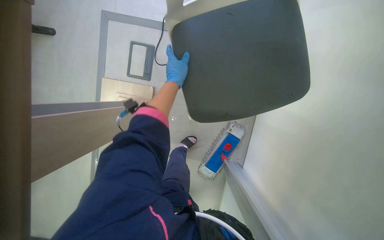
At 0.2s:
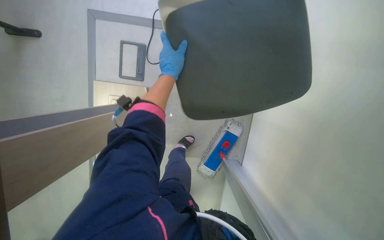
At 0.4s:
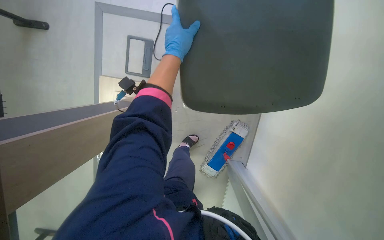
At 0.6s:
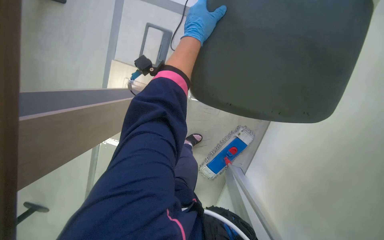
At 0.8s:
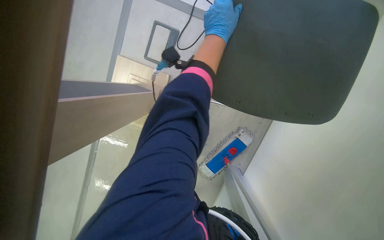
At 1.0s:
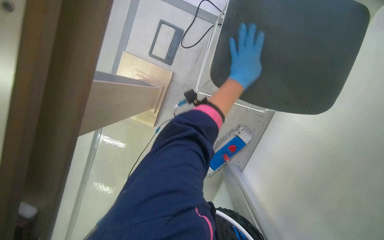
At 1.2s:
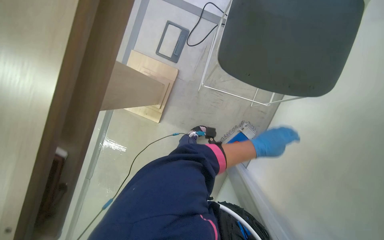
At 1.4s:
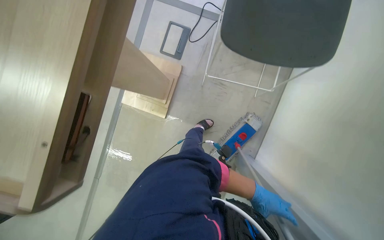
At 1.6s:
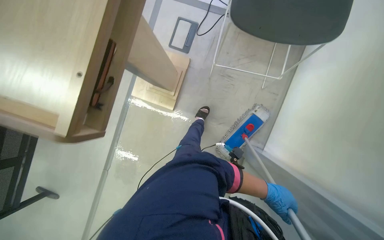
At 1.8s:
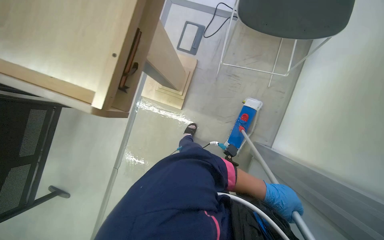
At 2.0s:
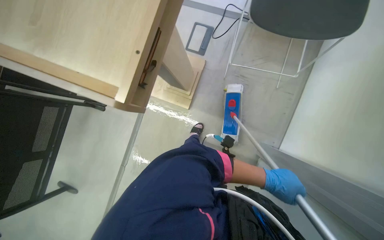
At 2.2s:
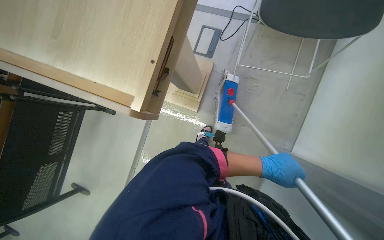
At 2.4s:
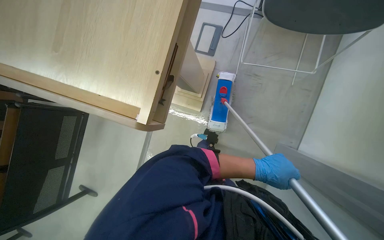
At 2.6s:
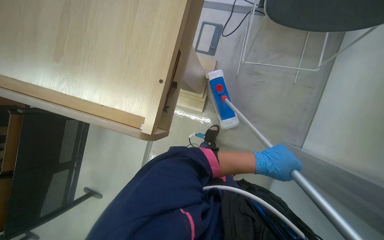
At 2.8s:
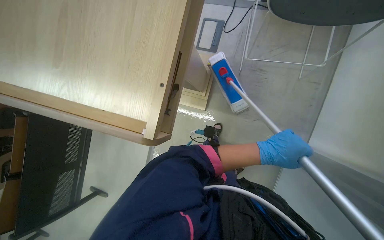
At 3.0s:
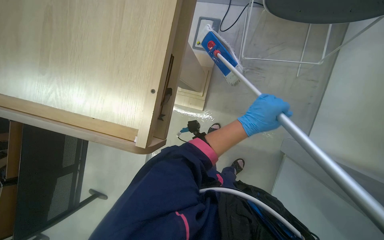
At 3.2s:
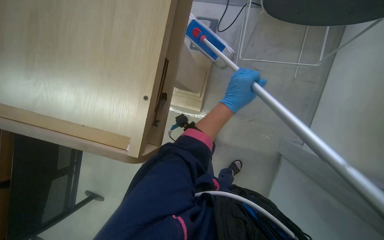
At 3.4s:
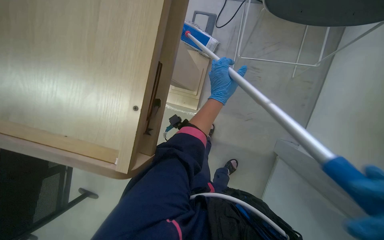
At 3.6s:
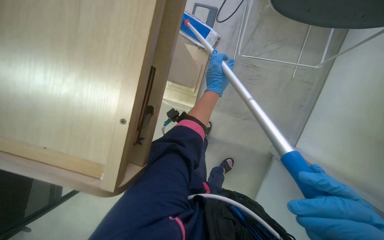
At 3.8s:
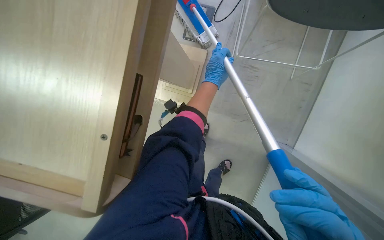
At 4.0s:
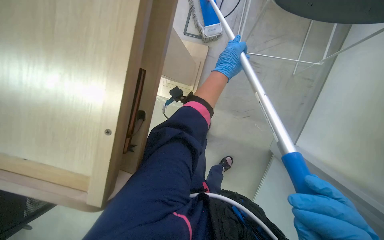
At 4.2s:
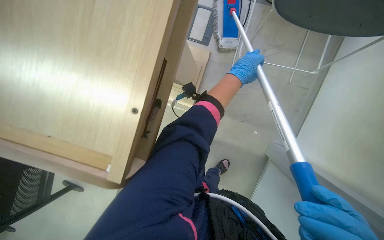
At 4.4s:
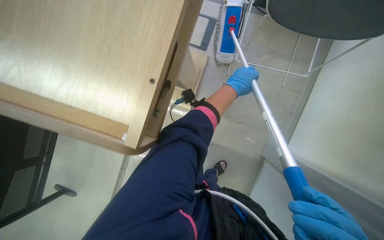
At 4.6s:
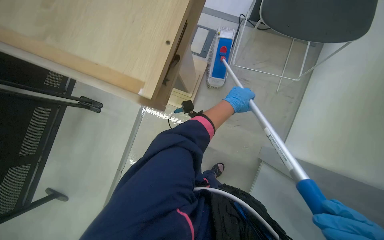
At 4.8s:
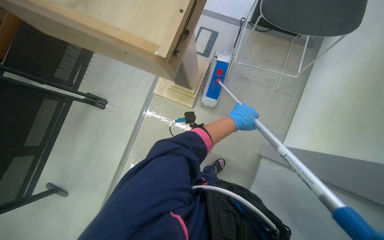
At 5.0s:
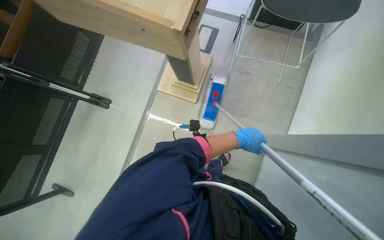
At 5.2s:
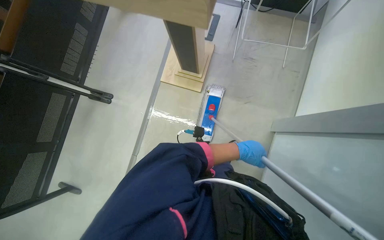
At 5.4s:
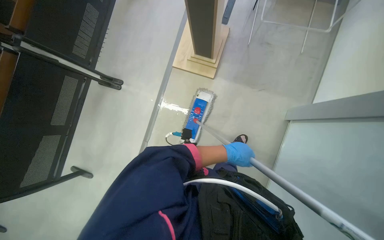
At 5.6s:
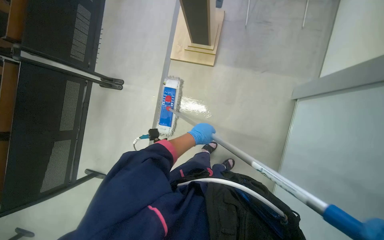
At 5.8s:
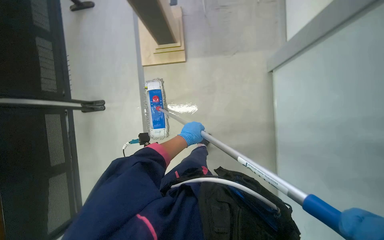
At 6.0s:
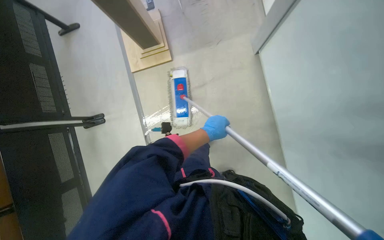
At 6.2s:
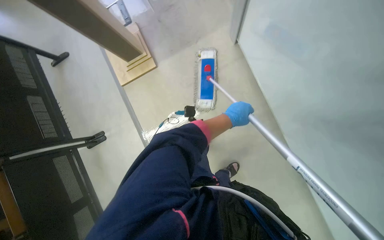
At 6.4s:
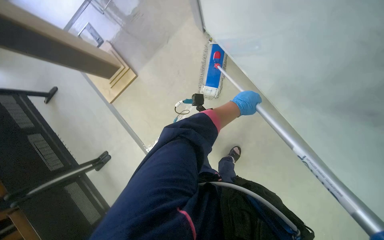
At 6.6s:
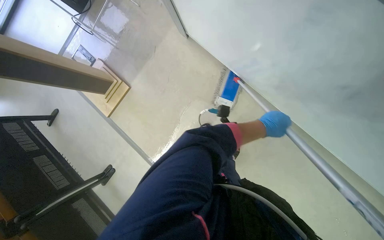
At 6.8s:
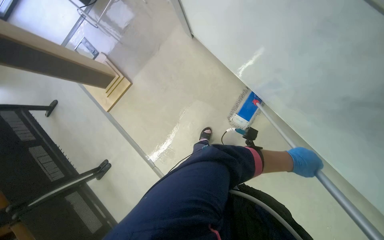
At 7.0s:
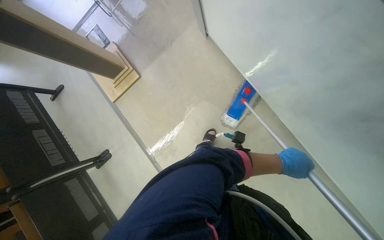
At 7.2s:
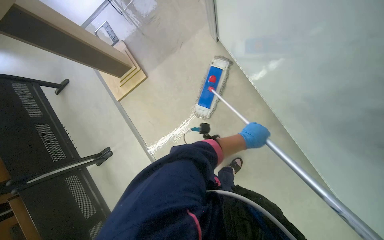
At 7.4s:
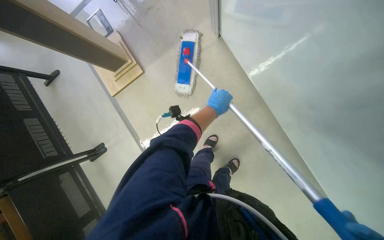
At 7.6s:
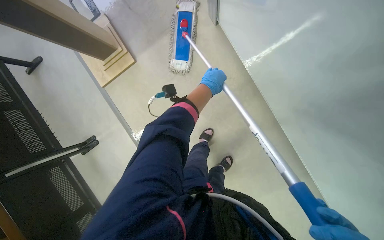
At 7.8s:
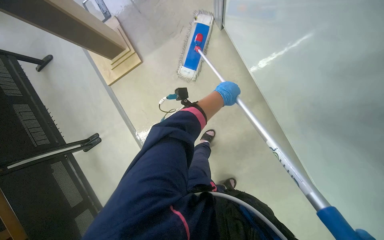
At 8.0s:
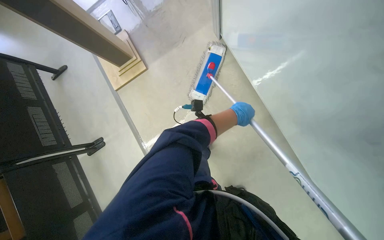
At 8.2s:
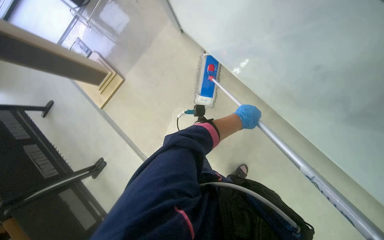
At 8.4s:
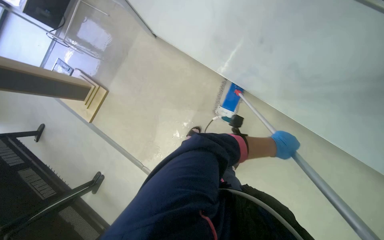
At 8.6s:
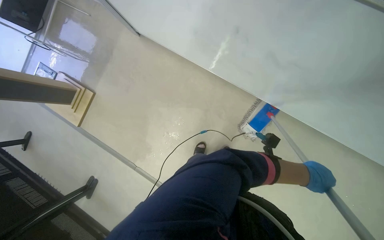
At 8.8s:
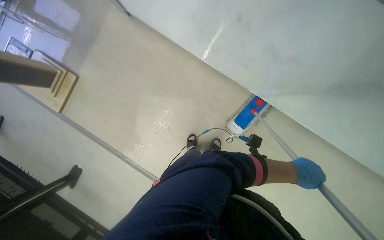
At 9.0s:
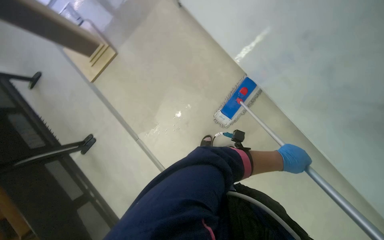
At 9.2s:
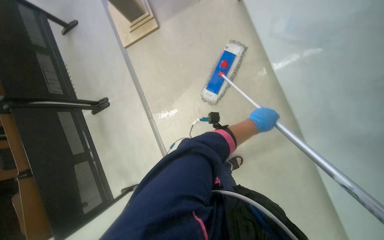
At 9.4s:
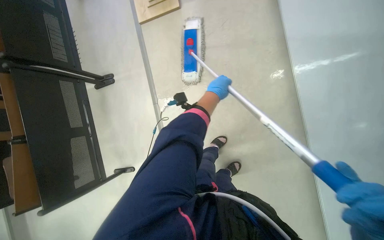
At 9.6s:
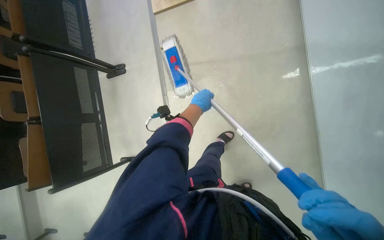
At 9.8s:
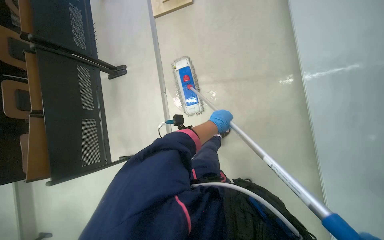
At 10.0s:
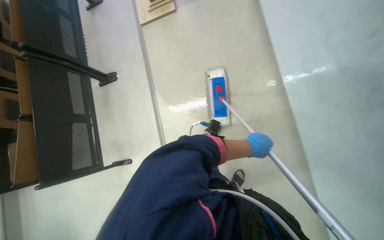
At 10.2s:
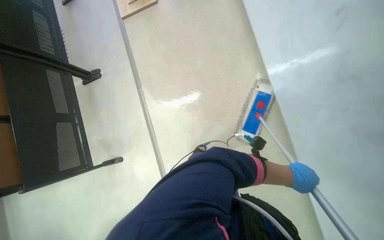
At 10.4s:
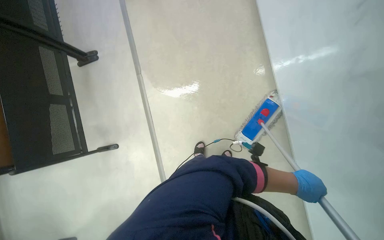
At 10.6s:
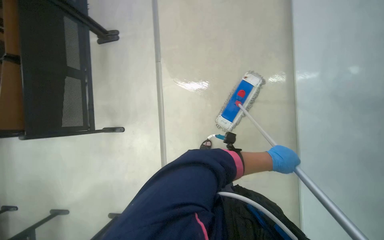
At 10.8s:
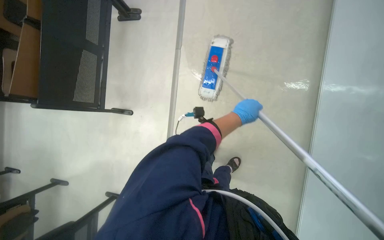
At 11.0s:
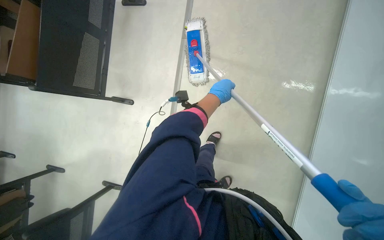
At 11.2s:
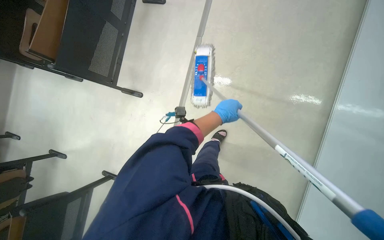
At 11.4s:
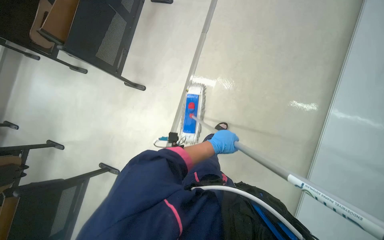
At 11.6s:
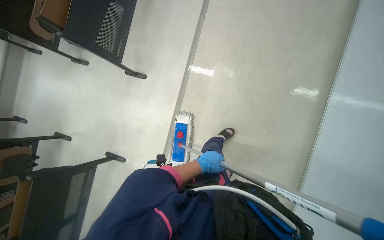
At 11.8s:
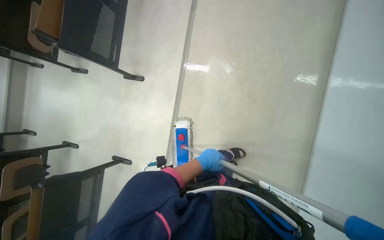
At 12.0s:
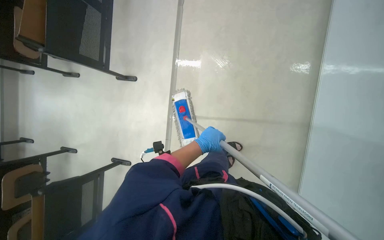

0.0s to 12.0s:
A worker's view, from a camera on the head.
Job: mopping floor.
The whole recording: Mopping auditorium floor. The worker mops the floor of the auditorium with a long-handled mop.
0.0s to 1.6s: The head travels roughly 40 cm.
1.6s to 3.0s: The left hand goes roughly 35 cm to the left and up the picture.
3.0s to 4.4s: The left hand moves up the picture and farther from the camera, about 20 cm.
4.4s to 6.0s: The head travels about 70 cm. The scene rotates counterclockwise by about 35 degrees.
7.6s to 9.0s: The left hand shifts about 70 cm to the right, down the picture and nearer to the camera.
9.0s to 10.4s: The scene rotates clockwise by about 30 degrees.

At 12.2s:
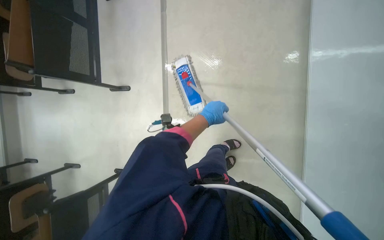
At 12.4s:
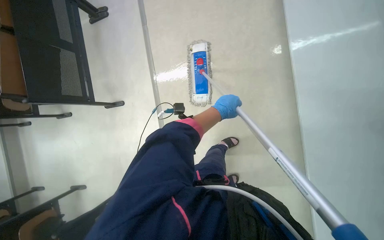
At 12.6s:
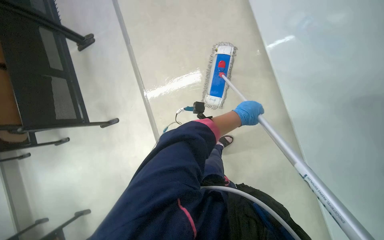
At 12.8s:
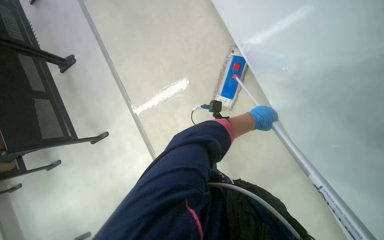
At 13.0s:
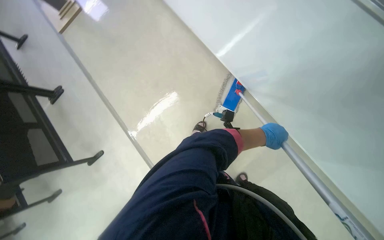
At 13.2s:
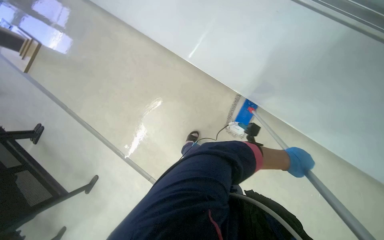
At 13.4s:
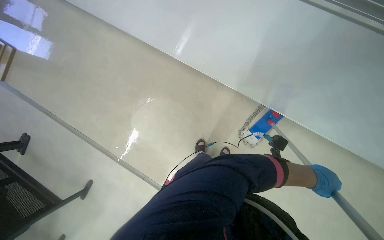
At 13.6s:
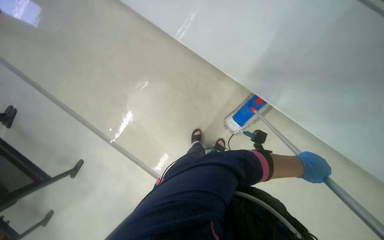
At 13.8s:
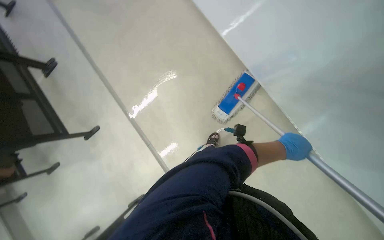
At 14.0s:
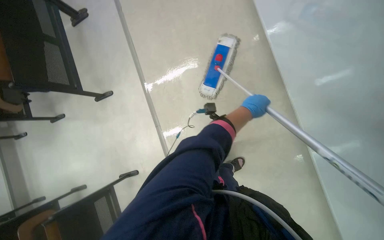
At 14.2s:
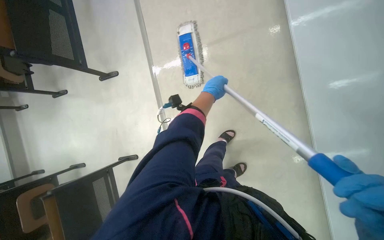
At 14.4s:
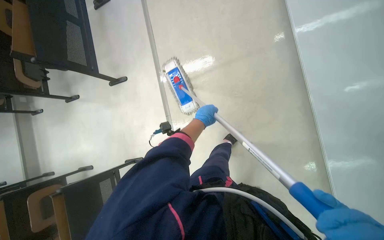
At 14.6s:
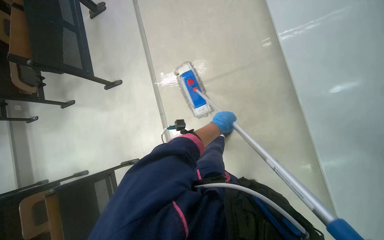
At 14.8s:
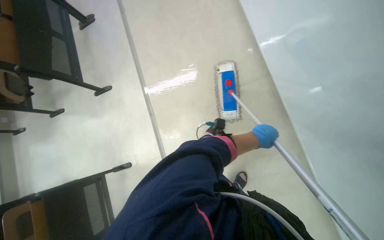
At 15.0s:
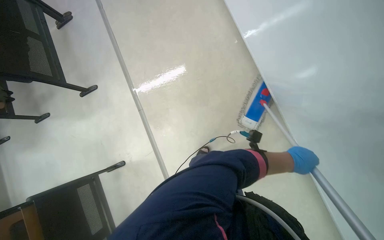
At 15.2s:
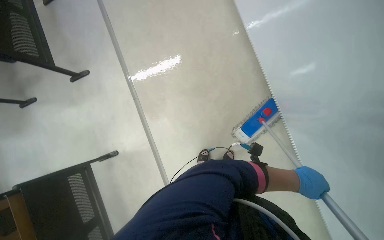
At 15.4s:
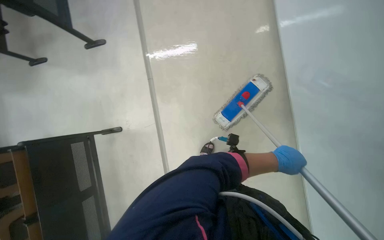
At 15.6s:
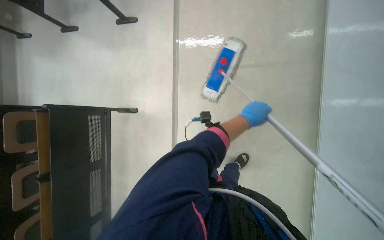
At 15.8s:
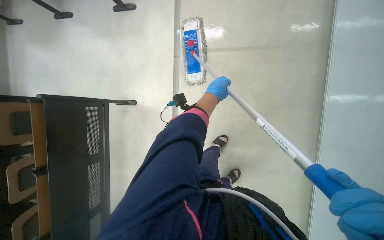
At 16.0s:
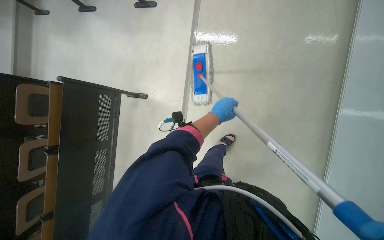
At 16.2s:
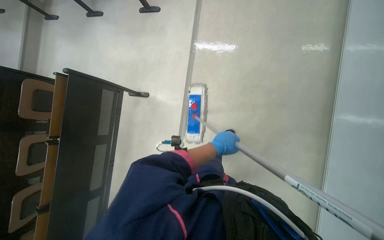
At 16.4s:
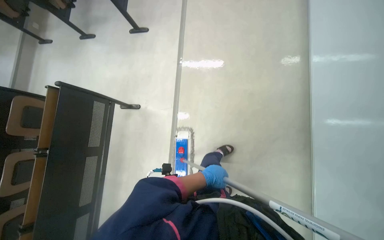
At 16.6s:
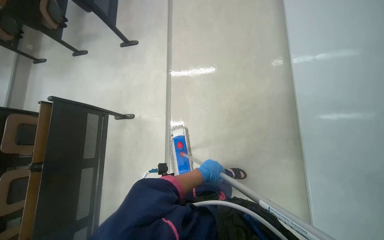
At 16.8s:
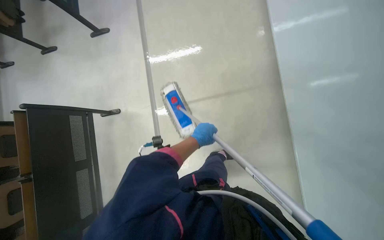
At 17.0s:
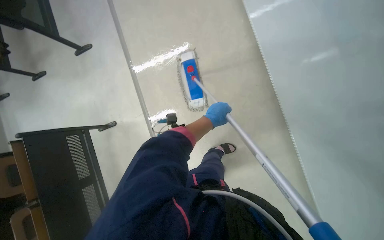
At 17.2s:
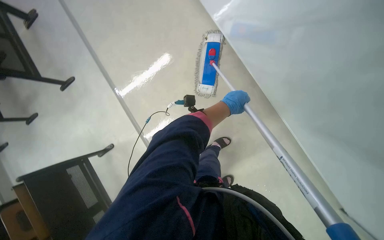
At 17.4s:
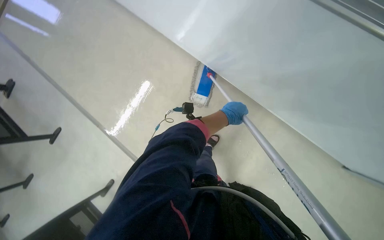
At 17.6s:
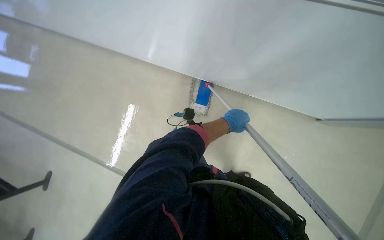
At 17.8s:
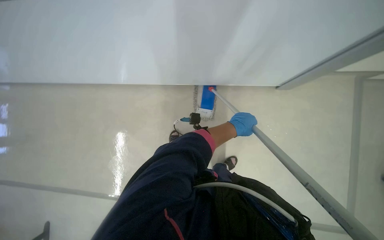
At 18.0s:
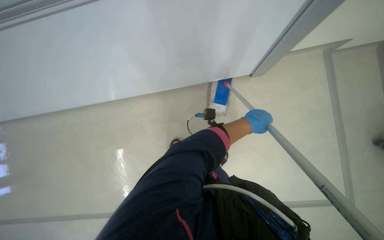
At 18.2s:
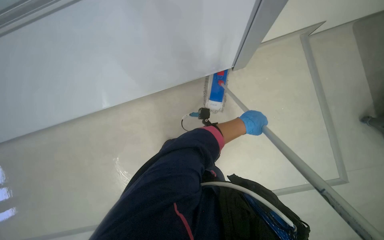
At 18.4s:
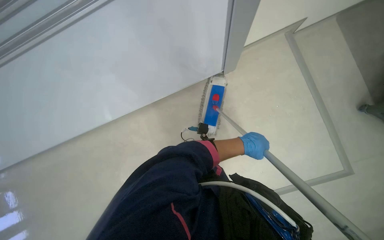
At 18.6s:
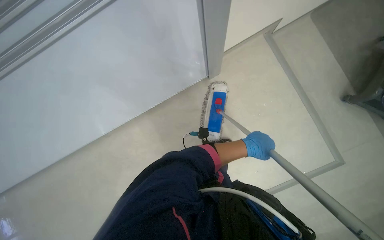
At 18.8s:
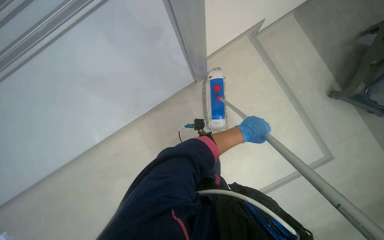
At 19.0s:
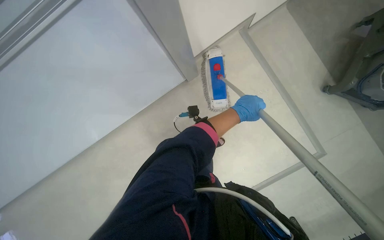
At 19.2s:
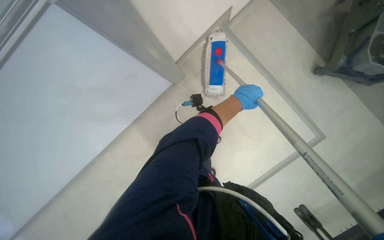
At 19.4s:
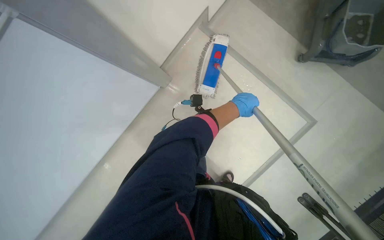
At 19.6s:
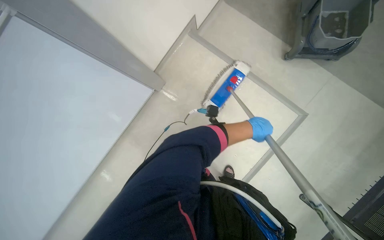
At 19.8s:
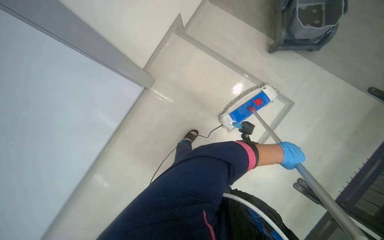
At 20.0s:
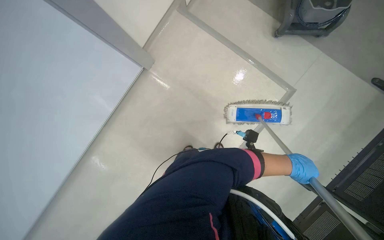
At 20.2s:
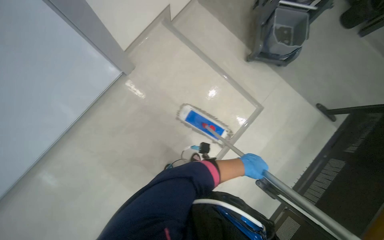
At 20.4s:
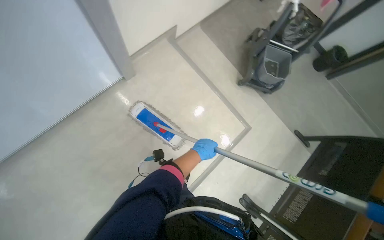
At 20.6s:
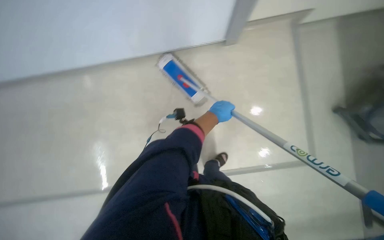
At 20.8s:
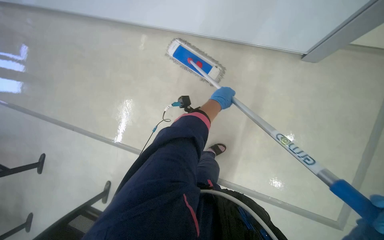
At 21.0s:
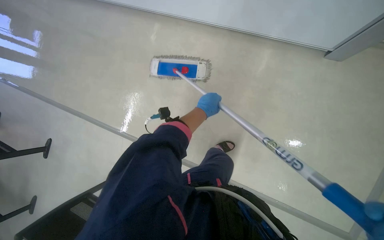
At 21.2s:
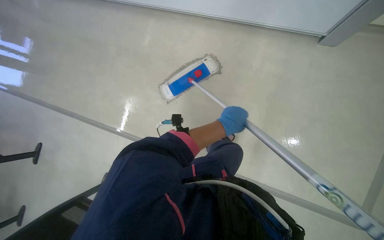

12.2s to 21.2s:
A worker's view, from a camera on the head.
Job: mopping floor.
The whole recording: Mopping auditorium floor. The worker mops the floor of the auditorium with a long-handled mop.
12.2s to 13.8s: The head travels roughly 40 cm. The scene turns approximately 25 degrees counterclockwise in the picture.
13.8s to 15.2s: The left hand heads down the picture, covering some 35 cm, and travels to the left and back again, some 40 cm each way.
16.6s to 18.2s: The scene rotates counterclockwise by about 65 degrees.
19.8s to 21.2s: The scene turns approximately 35 degrees clockwise in the picture.
